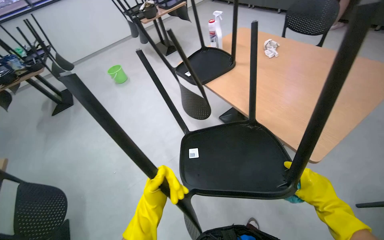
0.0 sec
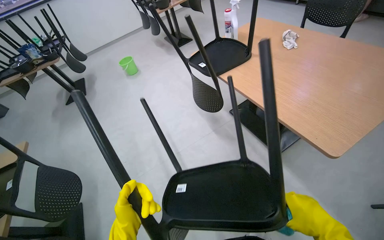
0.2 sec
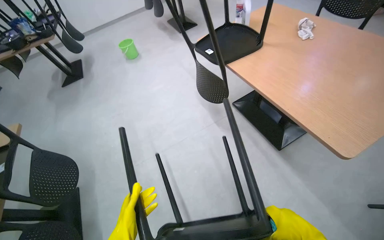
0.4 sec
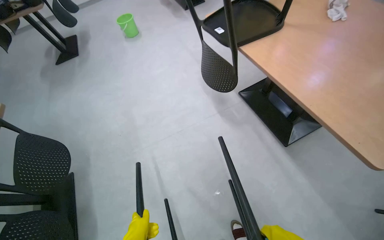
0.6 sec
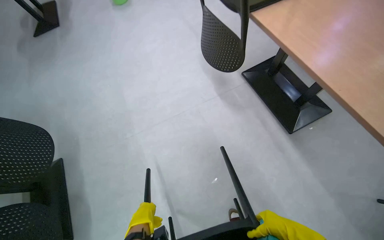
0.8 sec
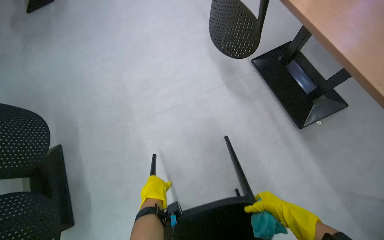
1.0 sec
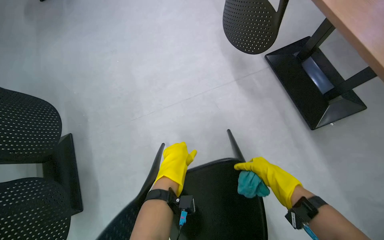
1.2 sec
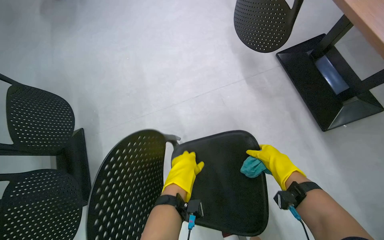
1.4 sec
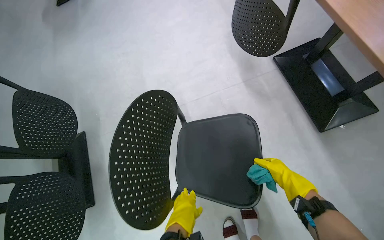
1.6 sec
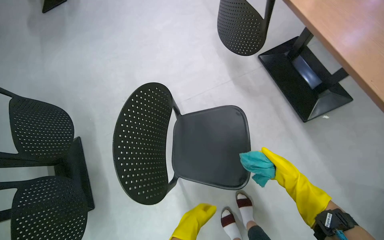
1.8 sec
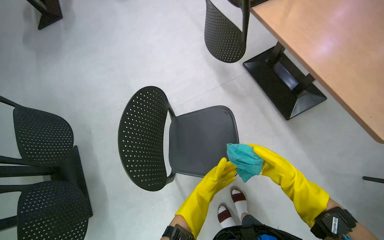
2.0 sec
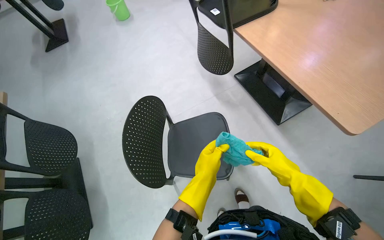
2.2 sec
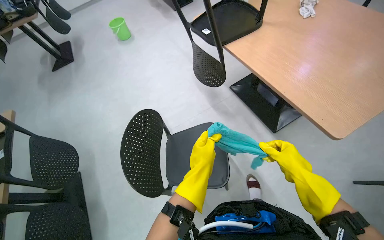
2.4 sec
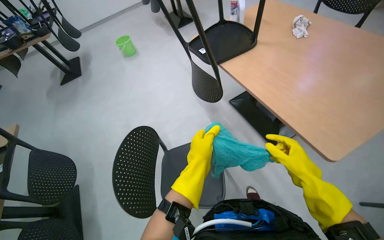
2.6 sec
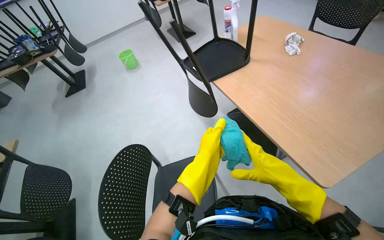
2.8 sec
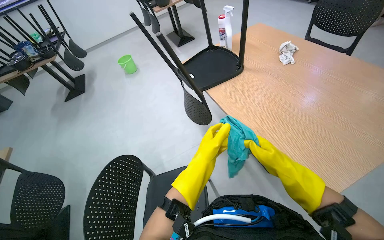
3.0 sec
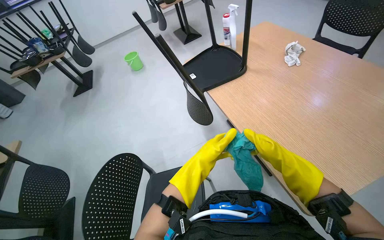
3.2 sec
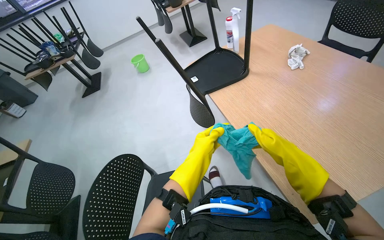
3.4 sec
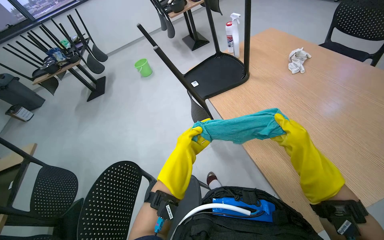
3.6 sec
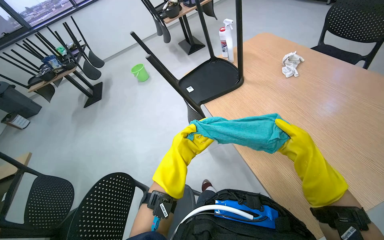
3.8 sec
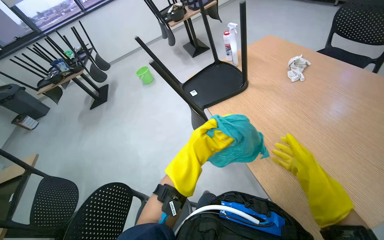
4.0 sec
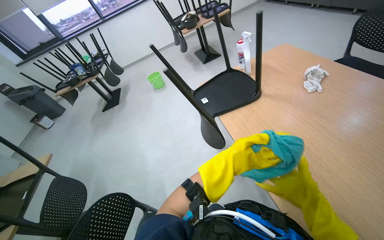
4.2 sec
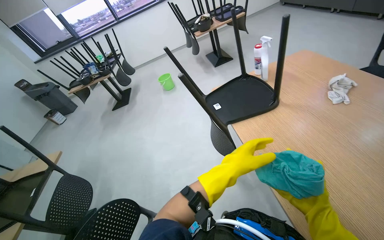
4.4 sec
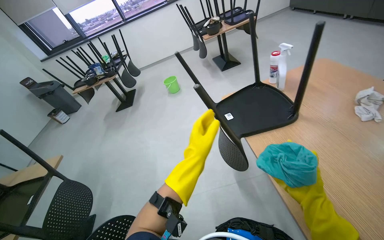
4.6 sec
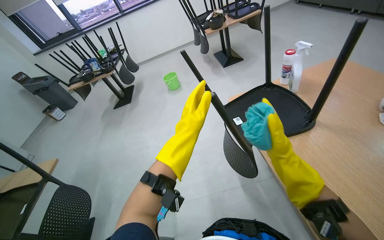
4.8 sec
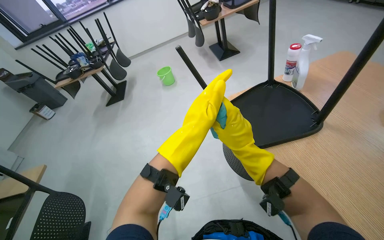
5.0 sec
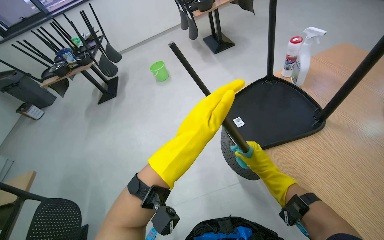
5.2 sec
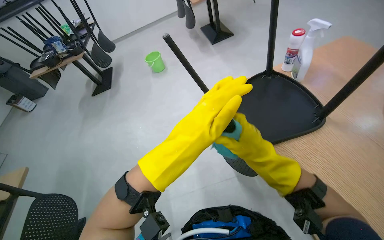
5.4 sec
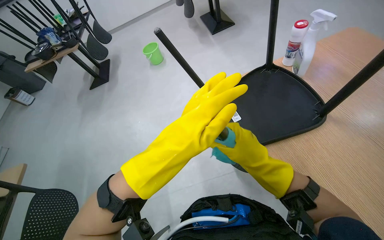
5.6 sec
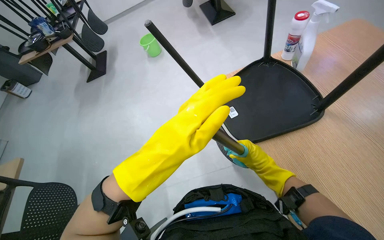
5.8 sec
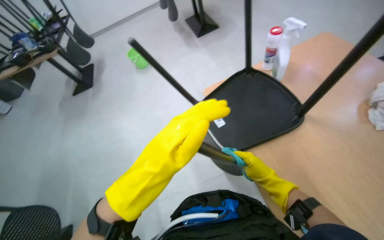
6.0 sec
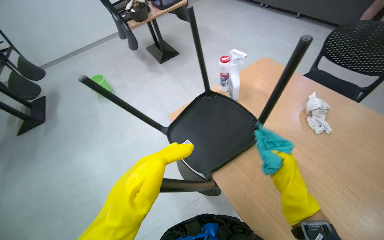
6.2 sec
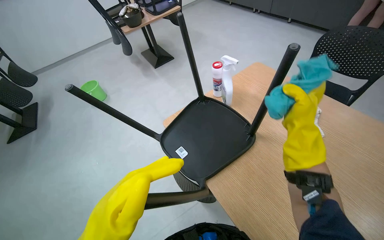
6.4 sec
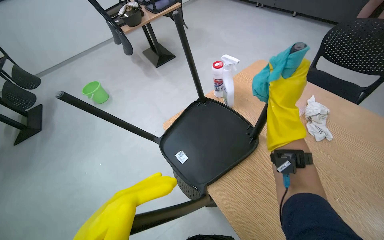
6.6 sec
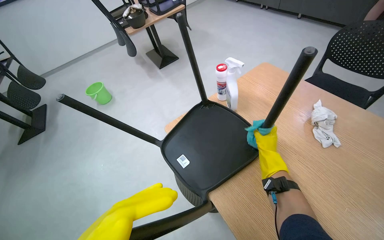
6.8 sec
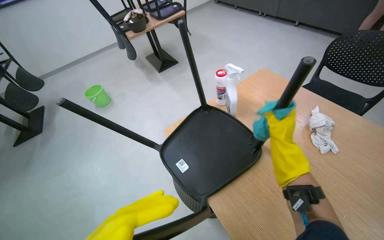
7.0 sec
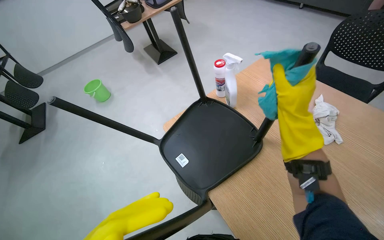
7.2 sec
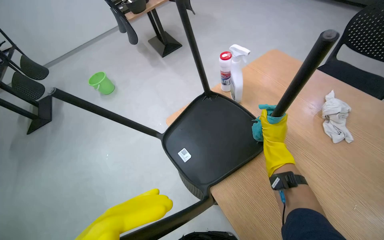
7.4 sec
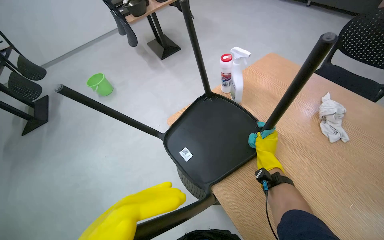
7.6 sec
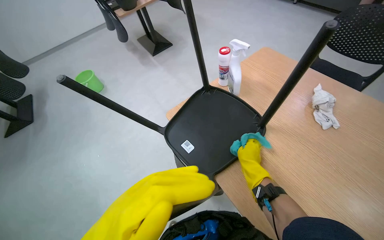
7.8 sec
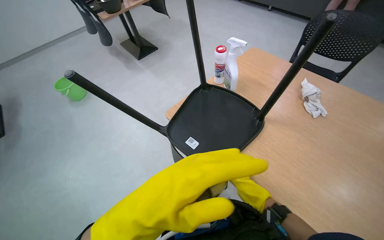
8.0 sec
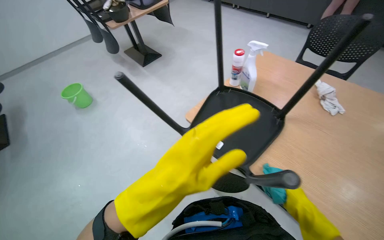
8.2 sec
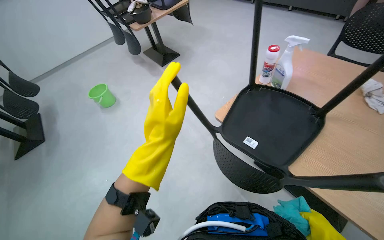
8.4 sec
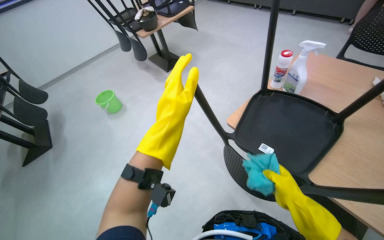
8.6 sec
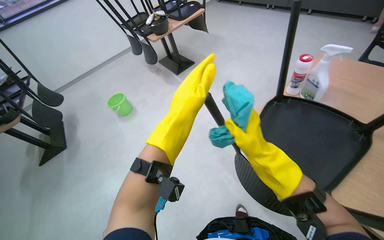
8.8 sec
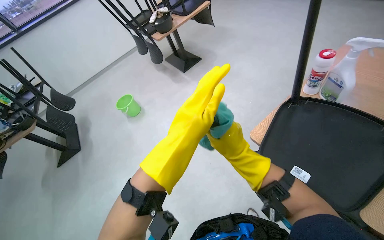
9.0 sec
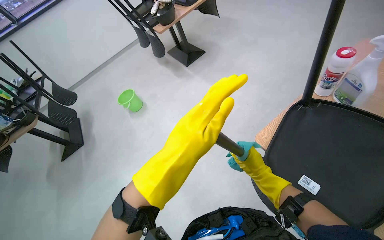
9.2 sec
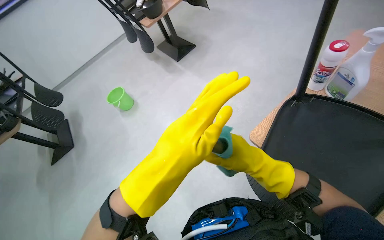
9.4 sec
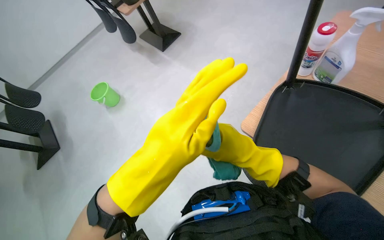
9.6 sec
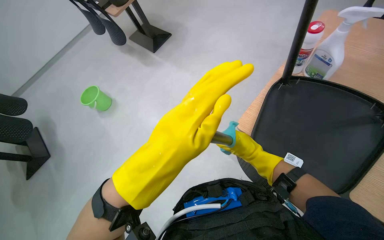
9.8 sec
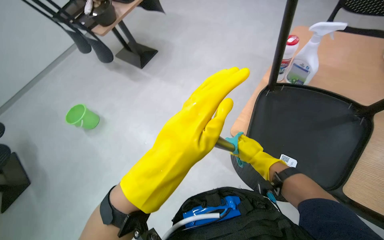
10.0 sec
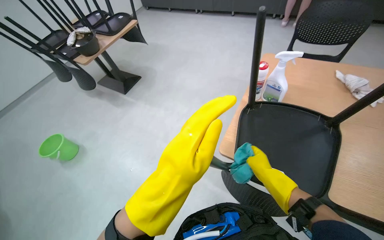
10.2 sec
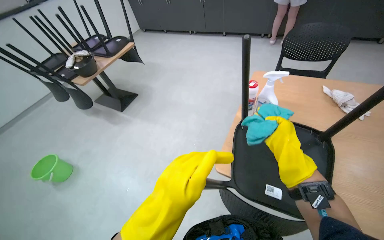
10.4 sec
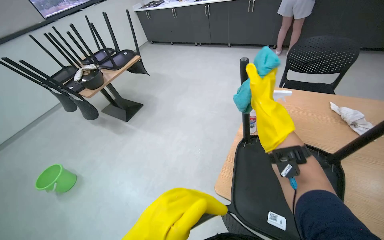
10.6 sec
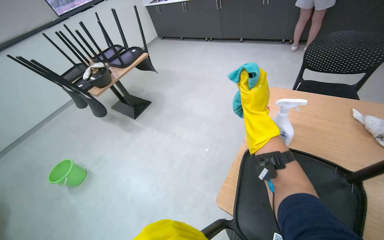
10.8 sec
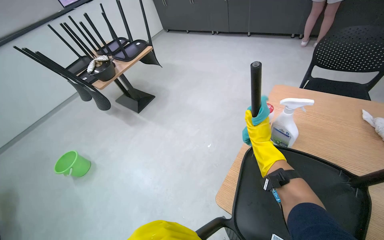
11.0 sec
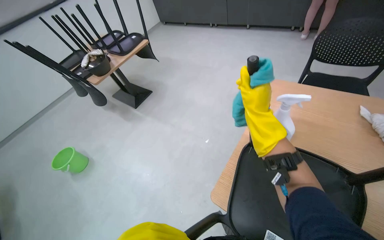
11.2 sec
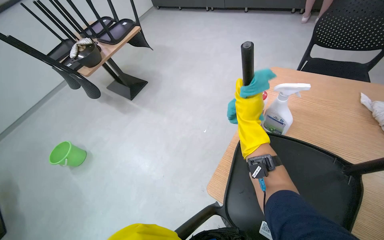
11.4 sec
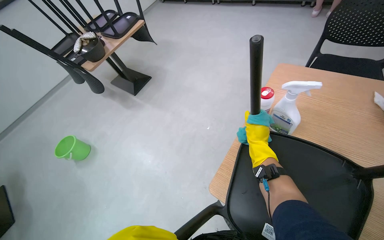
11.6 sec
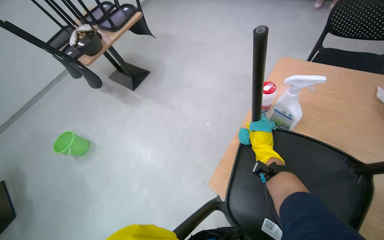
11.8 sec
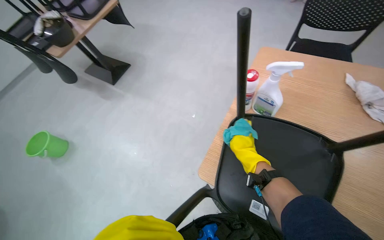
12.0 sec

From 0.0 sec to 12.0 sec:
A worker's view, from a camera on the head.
Job: wiping surfaces.
The whole recording: Cleaning chairs. The worker wipes the seats and legs of multiple chairs with a cleaning cloth.
From 0.0 sec to 1.6 sec: The wearer looks roughly 20 degrees further downward.
From 1.6 sec to 3.0 sec: The wearer moves about 50 cm. The wearer looks approximately 20 degrees further upward.
From 3.0 sec to 4.4 sec: The right hand shifts roughly 10 cm to the right.
From 4.4 sec to 6.0 sec: The camera is carried about 40 cm. The view tilts some 15 degrees downward.
From 6.0 sec to 7.6 sec: The right hand moves up and down the picture over roughly 30 cm, changing direction 3 times.
From 7.6 sec to 9.0 sec: The camera travels to the left, roughly 40 cm.
From 9.0 sec to 10.4 sec: The wearer looks roughly 25 degrees further to the right. The right hand moves to the right, roughly 20 cm, and travels nearer to the camera and back again, some 5 cm each way.
From 10.4 sec to 12.0 sec: The wearer looks approximately 15 degrees further downward. The right hand shifts about 25 cm farther from the camera.

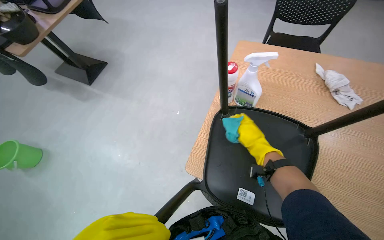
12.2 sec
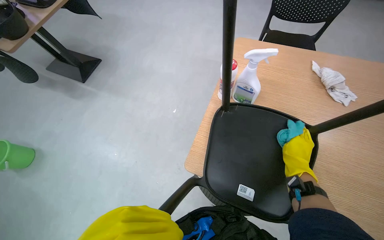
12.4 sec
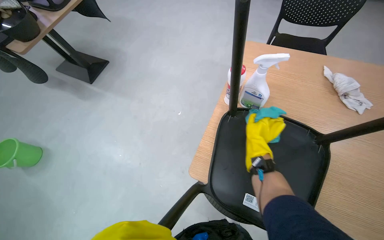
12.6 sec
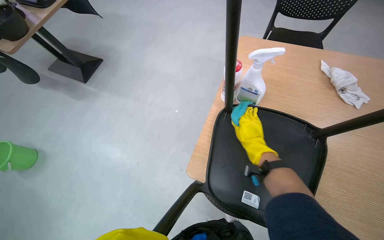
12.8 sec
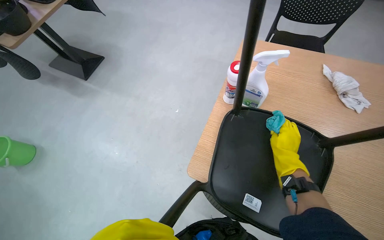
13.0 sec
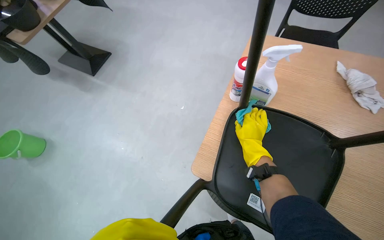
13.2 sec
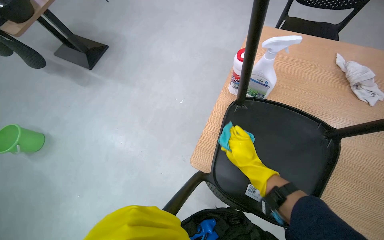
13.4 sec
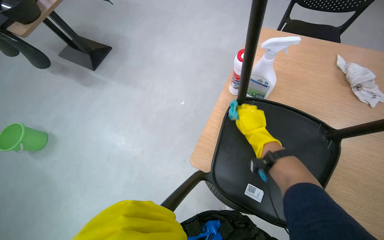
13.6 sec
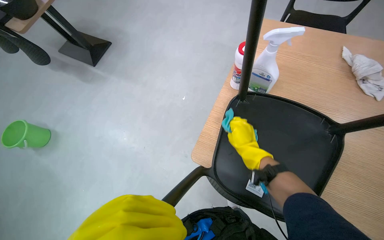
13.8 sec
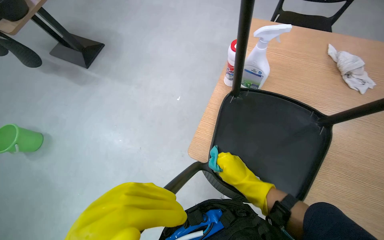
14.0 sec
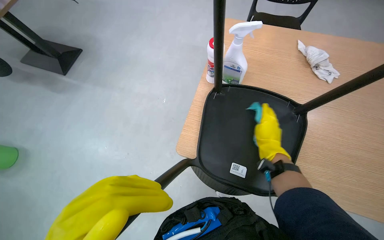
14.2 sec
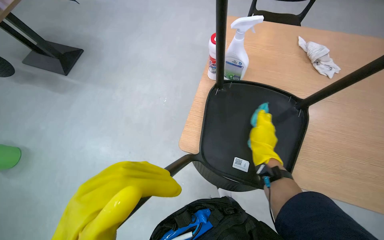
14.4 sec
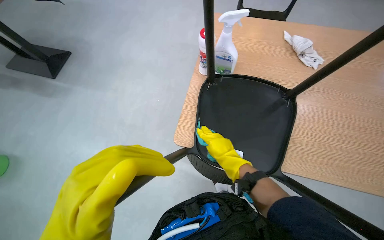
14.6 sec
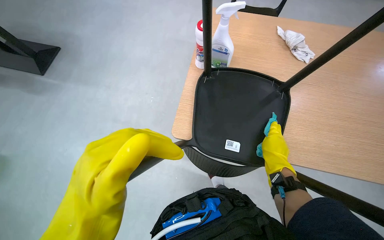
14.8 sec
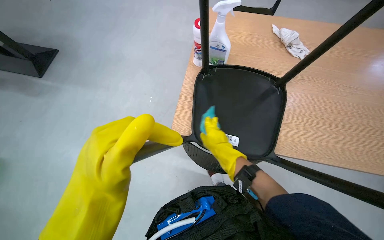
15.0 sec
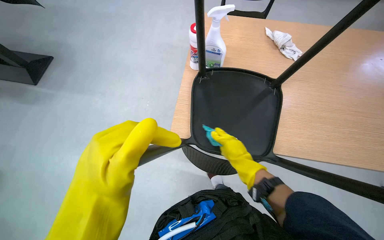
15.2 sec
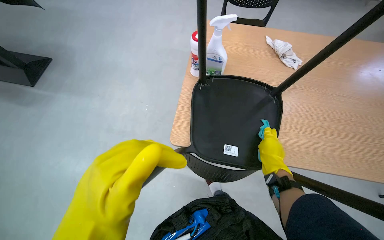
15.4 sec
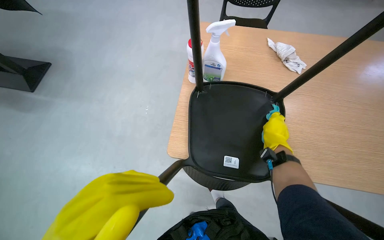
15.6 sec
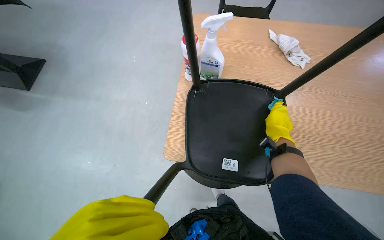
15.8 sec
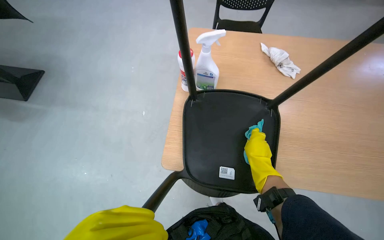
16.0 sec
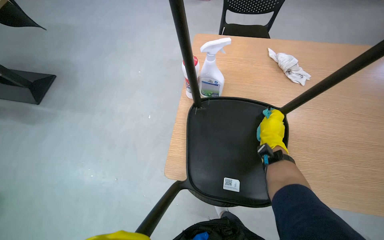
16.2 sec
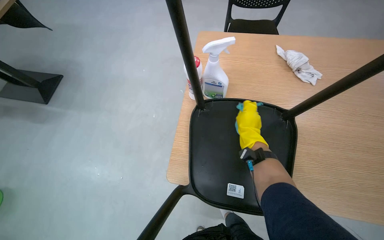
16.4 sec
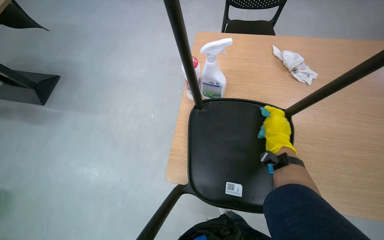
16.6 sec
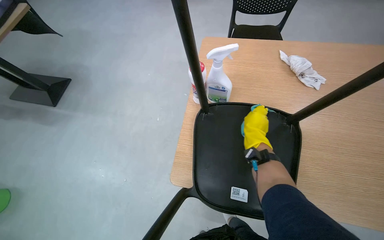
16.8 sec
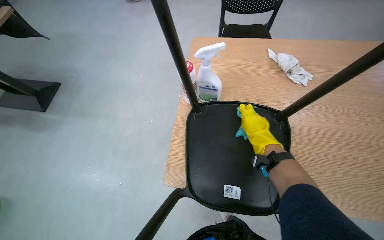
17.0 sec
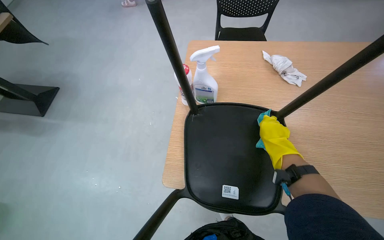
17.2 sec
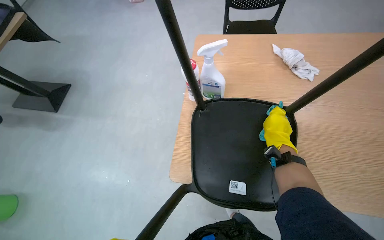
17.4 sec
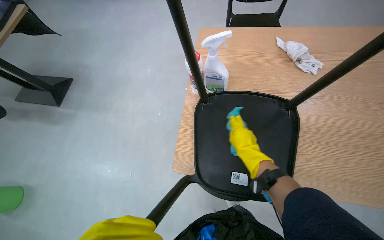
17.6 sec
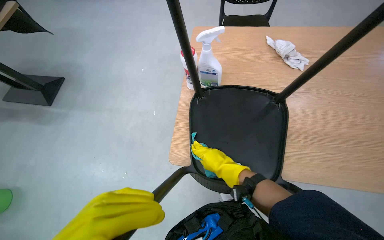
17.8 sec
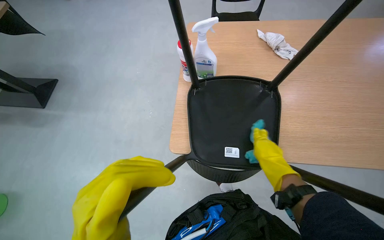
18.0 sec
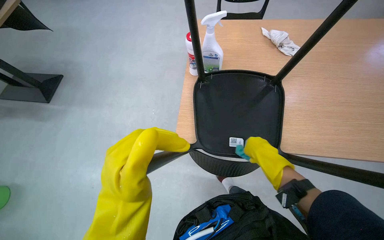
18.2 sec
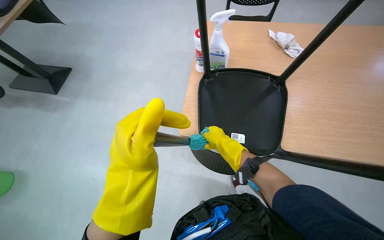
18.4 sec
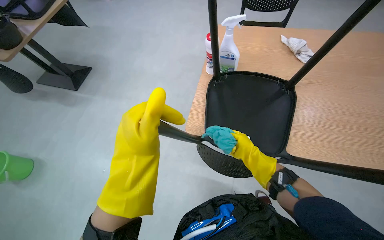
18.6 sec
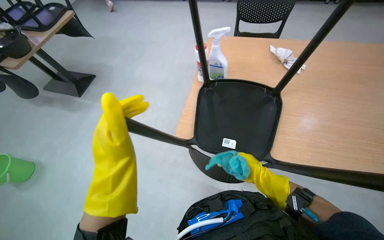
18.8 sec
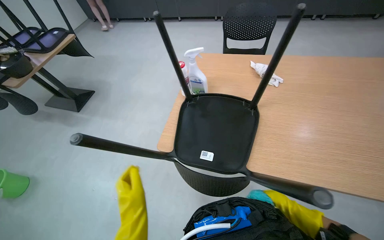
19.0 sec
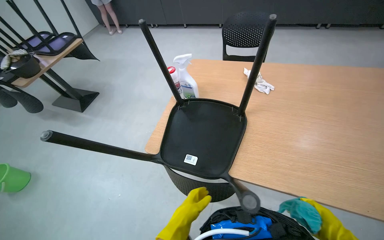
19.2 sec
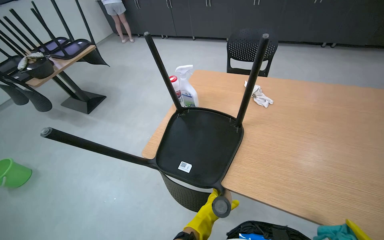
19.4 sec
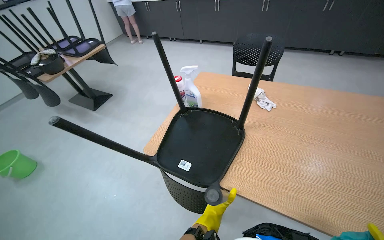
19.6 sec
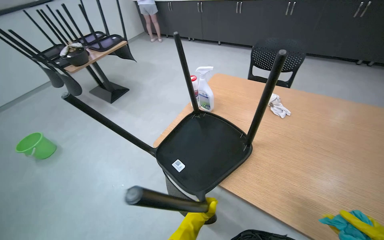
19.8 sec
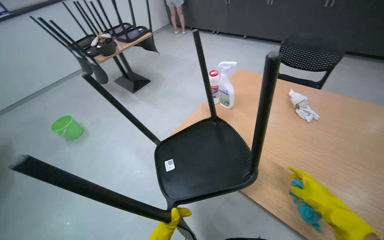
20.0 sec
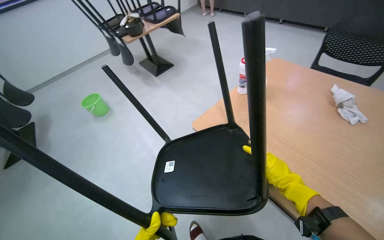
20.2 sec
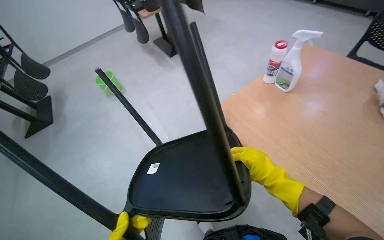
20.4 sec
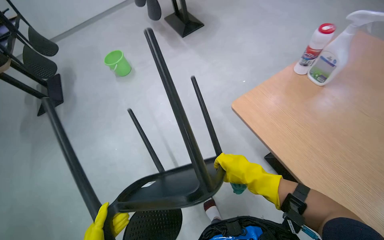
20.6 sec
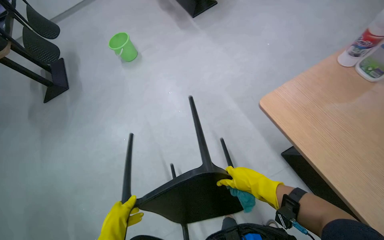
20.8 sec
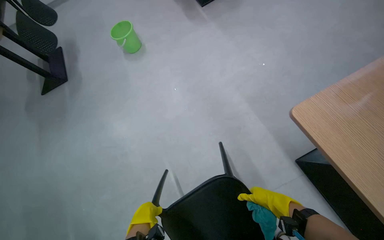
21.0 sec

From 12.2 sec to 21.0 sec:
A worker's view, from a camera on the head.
Job: wiping surfaces.
The whole recording: Cleaning chairs. The worker wipes the seats and legs of multiple chairs with a cleaning cloth.
From 13.6 sec to 15.2 sec: The wearer looks approximately 20 degrees further to the right. The right hand heads down the picture, covering approximately 25 cm.
From 15.2 sec to 16.6 sec: The right hand goes left and right, about 15 cm each way, reversing 2 times.
From 16.6 sec to 18.0 sec: The right hand goes roughly 15 cm nearer to the camera, and reaches some 15 cm to the left, then returns.
From 18.0 sec to 19.6 sec: The head turns to the left by some 20 degrees. The wearer looks approximately 15 degrees further upward.
From 19.6 sec to 21.0 sec: The head travels approximately 50 cm. The wearer's head swings approximately 35 degrees to the left. The wearer looks some 25 degrees further downward.
